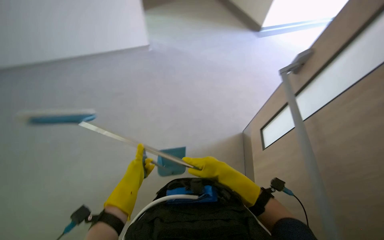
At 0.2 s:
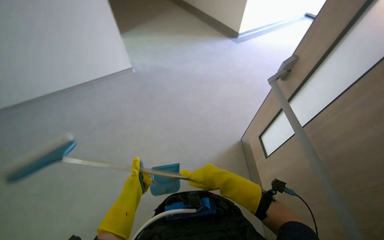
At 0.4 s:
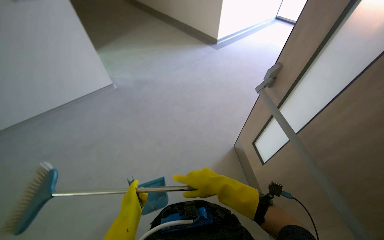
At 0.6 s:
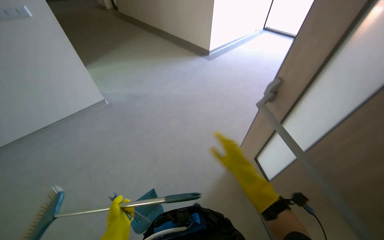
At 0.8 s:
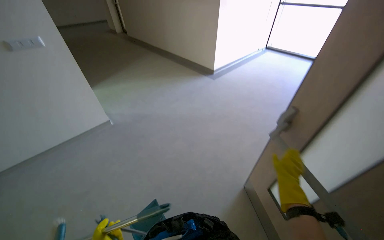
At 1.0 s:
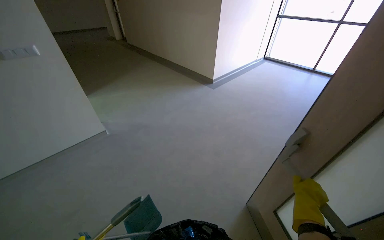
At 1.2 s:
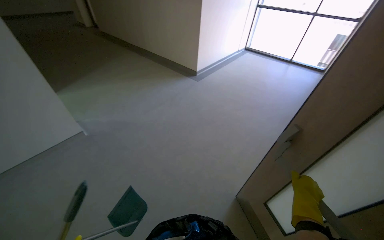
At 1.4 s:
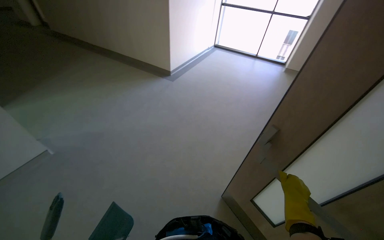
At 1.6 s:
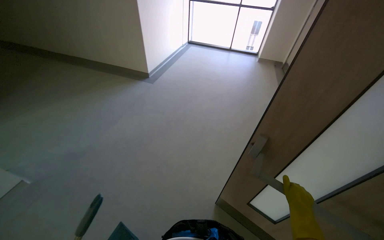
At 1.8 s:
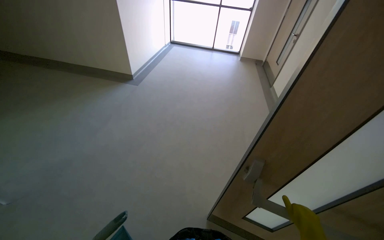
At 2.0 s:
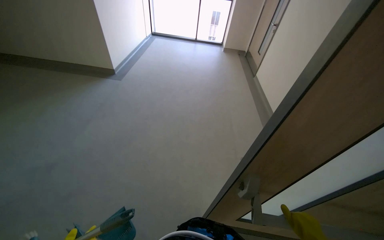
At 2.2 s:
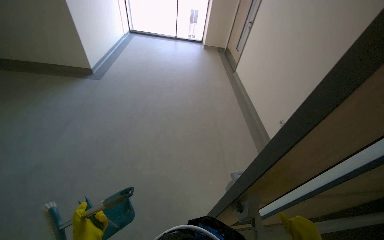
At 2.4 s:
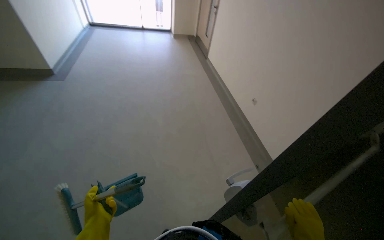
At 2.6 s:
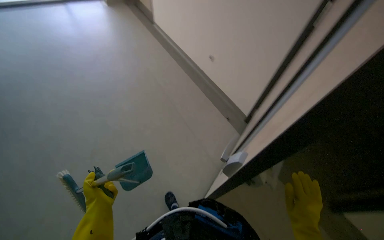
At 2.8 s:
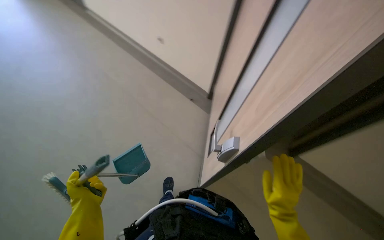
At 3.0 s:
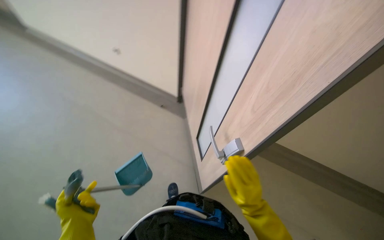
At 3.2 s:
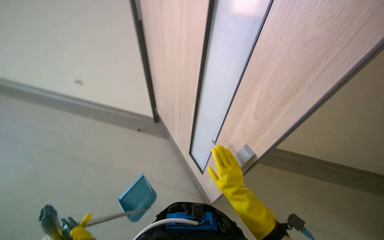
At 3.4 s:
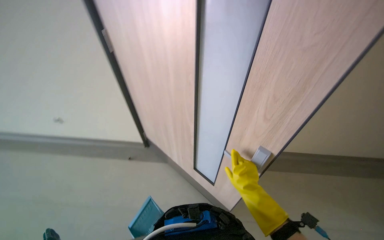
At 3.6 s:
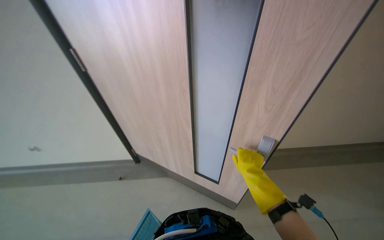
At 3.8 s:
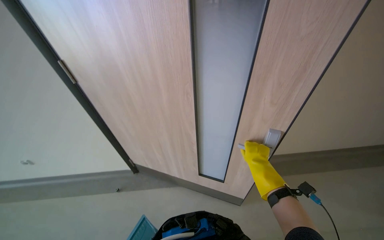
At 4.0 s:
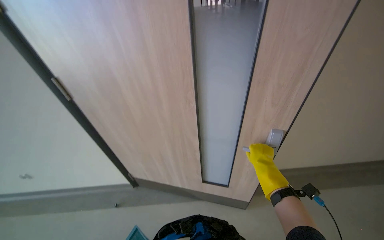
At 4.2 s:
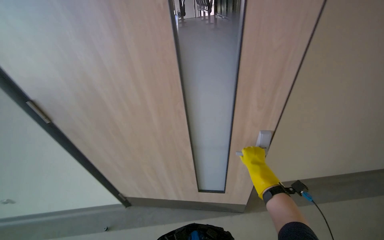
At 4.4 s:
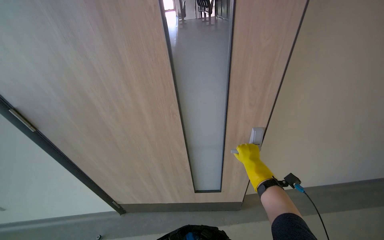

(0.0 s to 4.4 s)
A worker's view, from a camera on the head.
Job: sweeping floor.
The whole recording: Sweeping the Floor. The worker sweeps the floor with a broom.
0.0 s - 1.4 s: The wearer looks approximately 30 degrees further to the right. The wearer looks some 15 degrees further upward. The right hand goes approximately 30 cm to the right and farther from the camera.
1.4 s - 3.0 s: The wearer's head swings roughly 65 degrees to the right. The wearer looks some 25 degrees further downward.
3.0 s - 4.4 s: The wearer looks approximately 50 degrees further to the right. The view tilts some 15 degrees upward.

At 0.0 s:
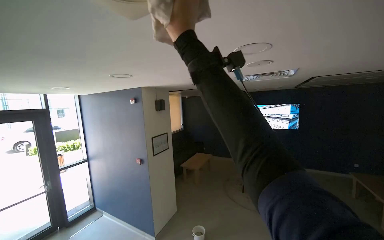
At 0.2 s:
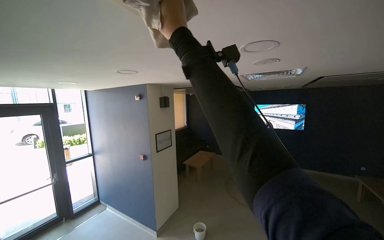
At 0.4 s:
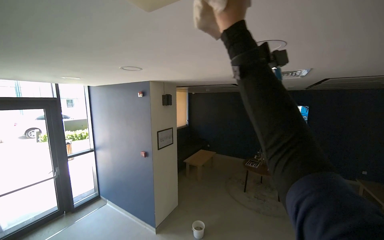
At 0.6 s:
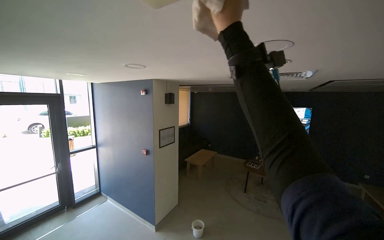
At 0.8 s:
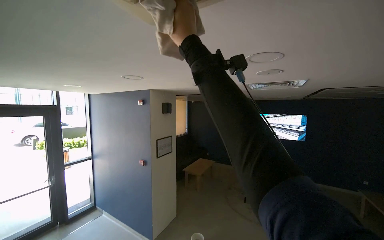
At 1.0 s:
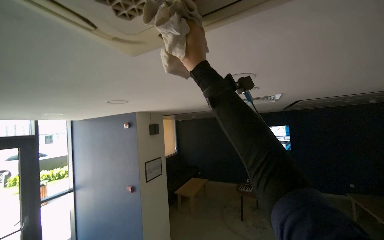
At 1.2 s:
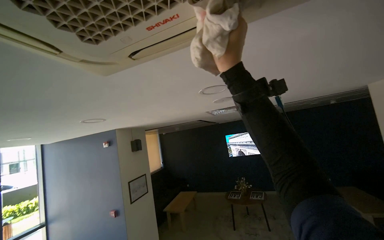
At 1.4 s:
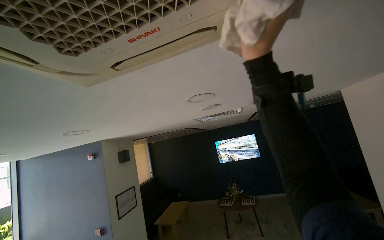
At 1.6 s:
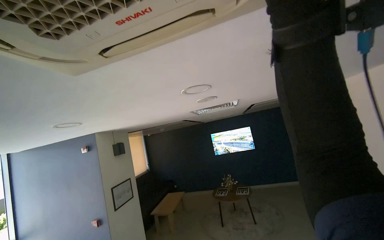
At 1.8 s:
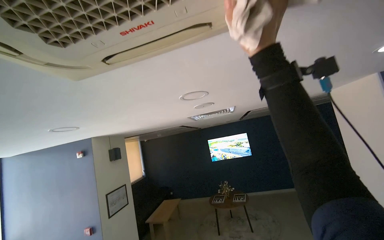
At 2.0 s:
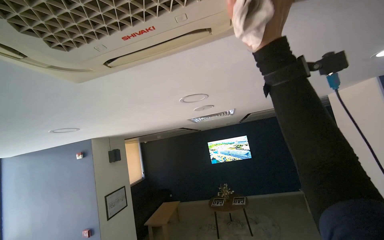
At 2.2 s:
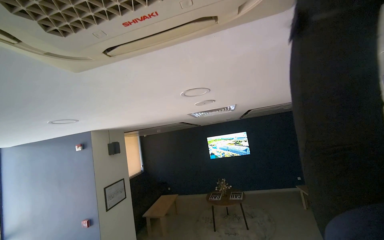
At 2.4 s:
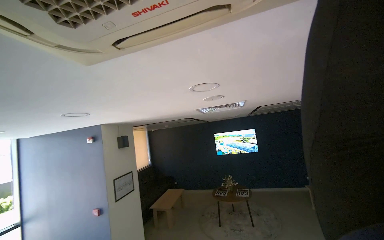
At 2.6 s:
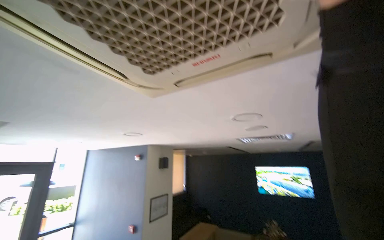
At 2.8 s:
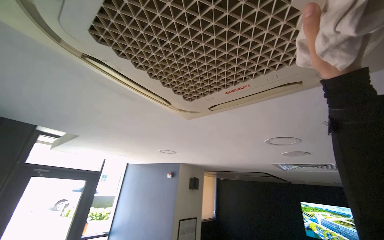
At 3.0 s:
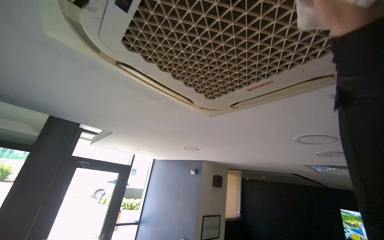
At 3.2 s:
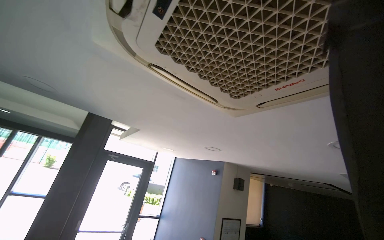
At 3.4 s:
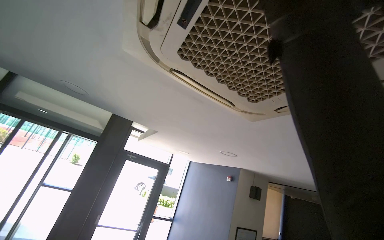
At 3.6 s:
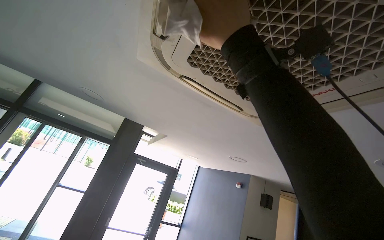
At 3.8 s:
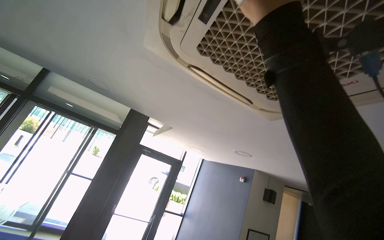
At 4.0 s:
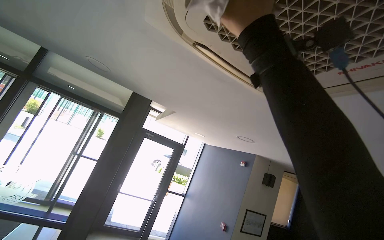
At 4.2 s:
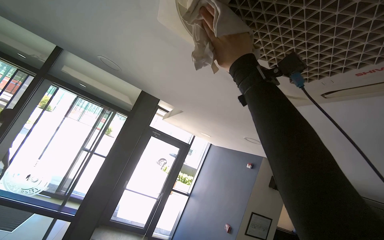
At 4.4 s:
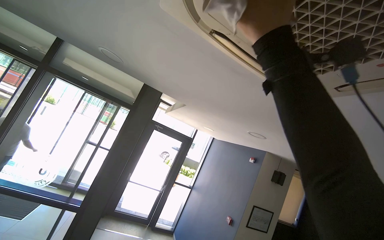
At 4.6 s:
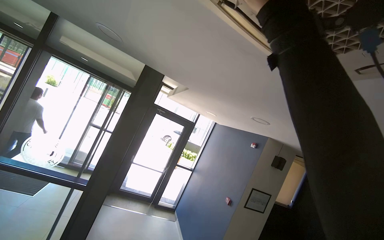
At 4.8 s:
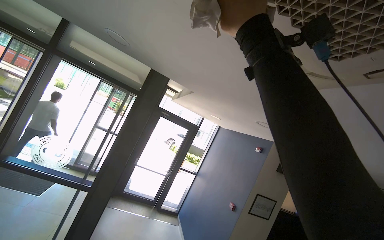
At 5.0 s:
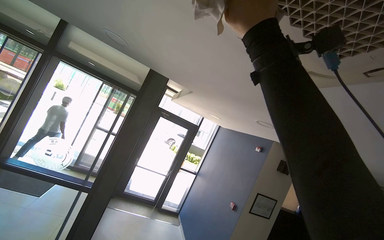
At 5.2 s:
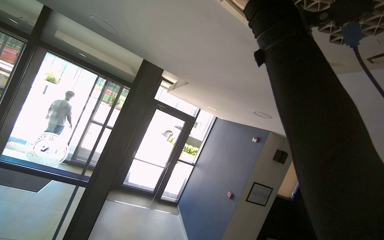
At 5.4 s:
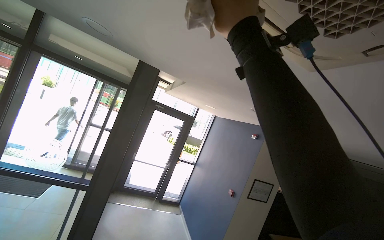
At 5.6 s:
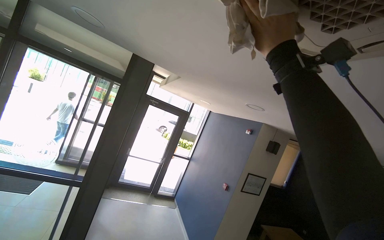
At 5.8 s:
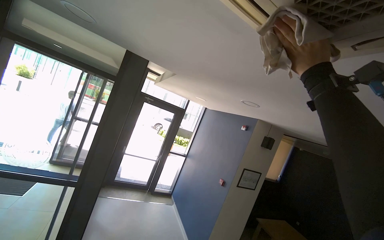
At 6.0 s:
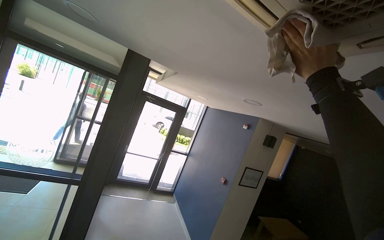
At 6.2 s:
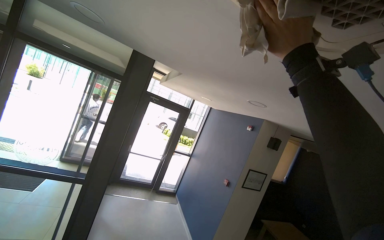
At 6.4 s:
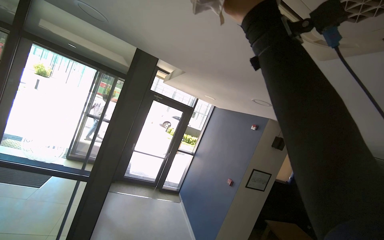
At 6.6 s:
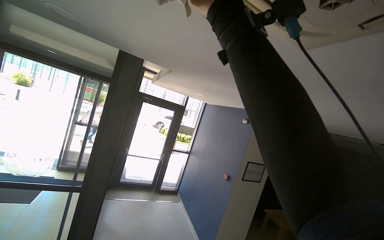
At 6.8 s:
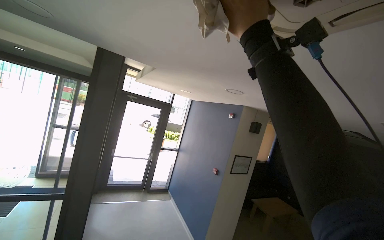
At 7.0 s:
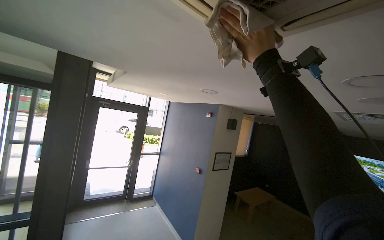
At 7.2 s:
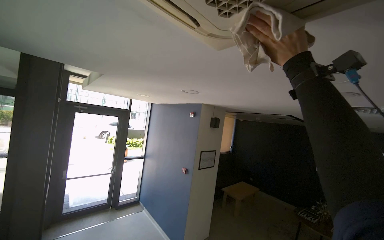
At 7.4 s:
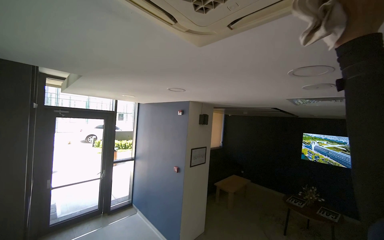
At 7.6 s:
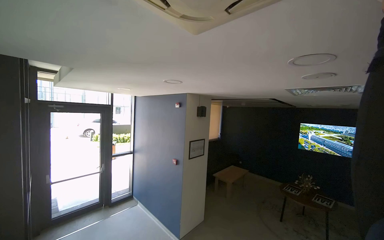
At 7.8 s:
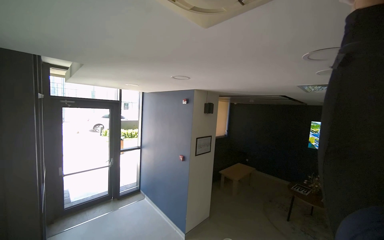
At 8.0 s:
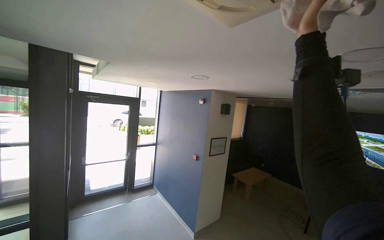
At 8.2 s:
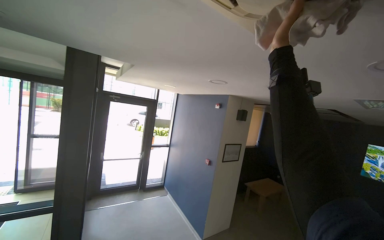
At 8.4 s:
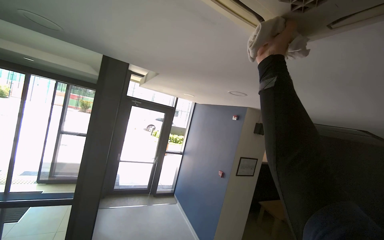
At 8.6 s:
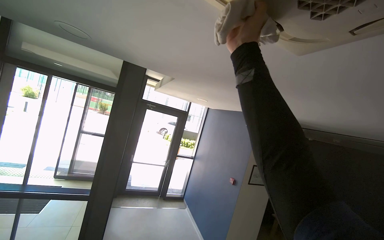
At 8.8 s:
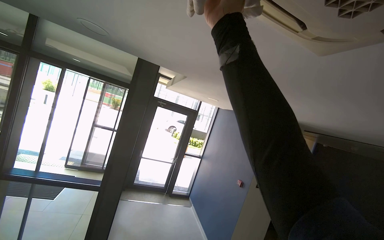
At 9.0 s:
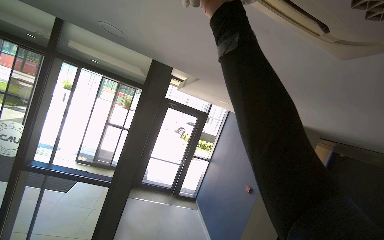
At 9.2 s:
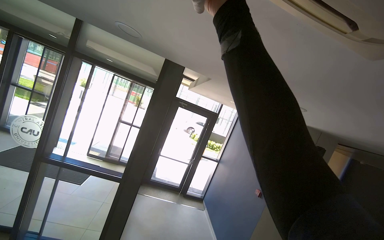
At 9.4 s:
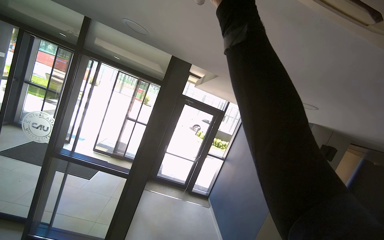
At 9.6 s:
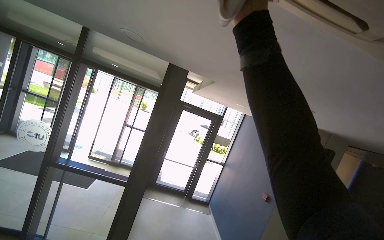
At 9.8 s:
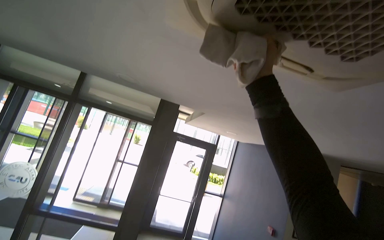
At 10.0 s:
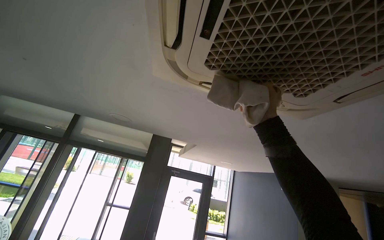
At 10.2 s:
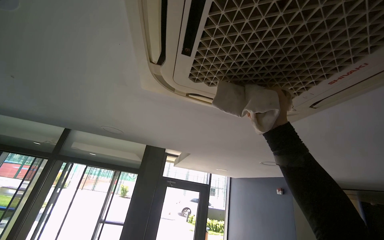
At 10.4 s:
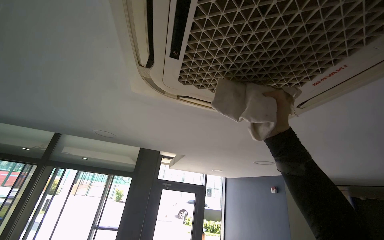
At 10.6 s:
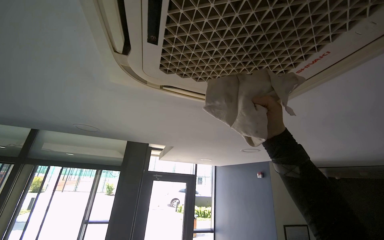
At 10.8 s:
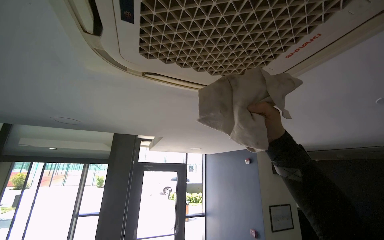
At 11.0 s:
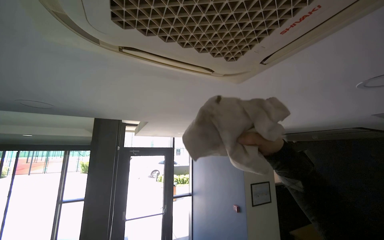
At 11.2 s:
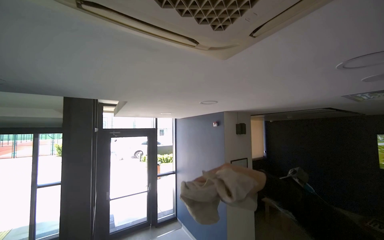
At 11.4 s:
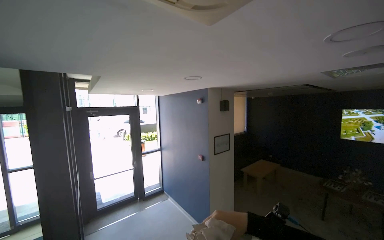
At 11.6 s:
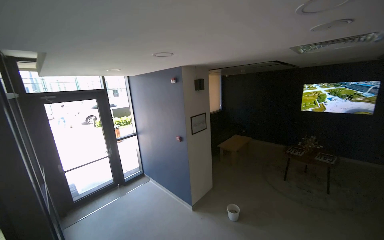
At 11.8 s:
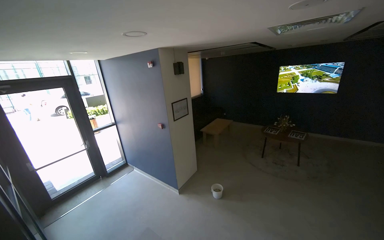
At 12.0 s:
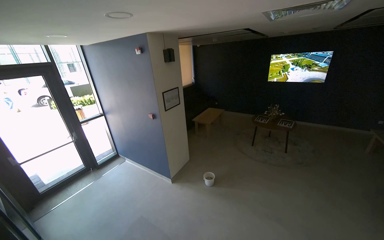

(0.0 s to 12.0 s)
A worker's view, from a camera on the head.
Job: organizing items.
The whole recording: Wiping ceiling vents. The worker wipes the ceiling vents with a cloth.The worker wipes the ceiling vents with a cloth.
0.0 s - 1.6 s: The wearer looks roughly 15 degrees further upward. The right hand moves left and right over about 25 cm, changing direction 2 times.
1.6 s - 3.0 s: The view swings some 40 degrees to the left. The camera pitches upward, by roughly 15 degrees.
3.0 s - 4.4 s: The view swings about 25 degrees to the left.
4.4 s - 6.0 s: The camera pitches downward, by roughly 10 degrees. The right hand heads to the right, farther from the camera and down the picture, covering some 25 cm.
6.0 s - 7.6 s: The head turns to the right by about 30 degrees.
7.6 s - 9.0 s: The wearer looks some 35 degrees further to the left.
9.0 s - 10.4 s: The wearer looks roughly 30 degrees further upward.
10.4 s - 12.0 s: The wearer looks some 45 degrees further to the right. The camera pitches downward, by some 50 degrees.

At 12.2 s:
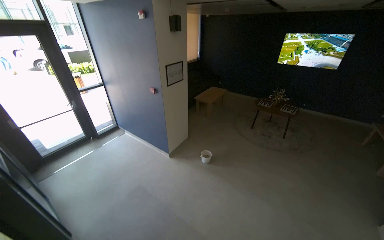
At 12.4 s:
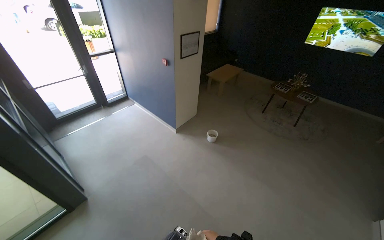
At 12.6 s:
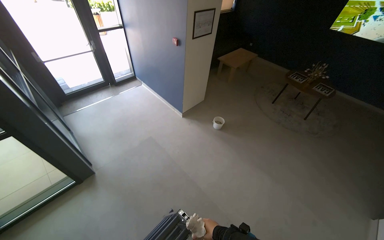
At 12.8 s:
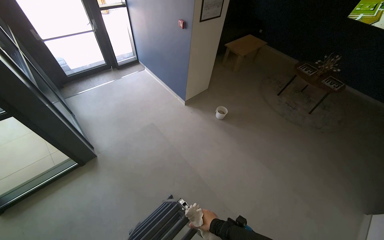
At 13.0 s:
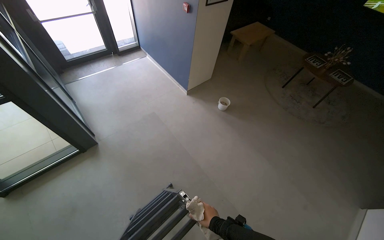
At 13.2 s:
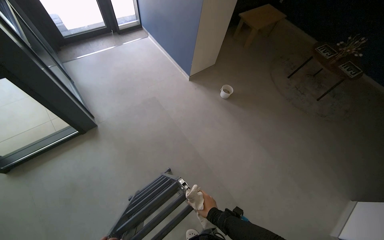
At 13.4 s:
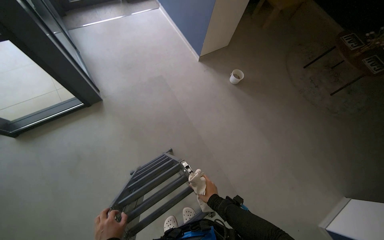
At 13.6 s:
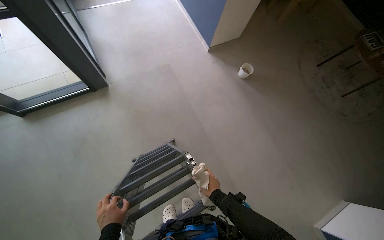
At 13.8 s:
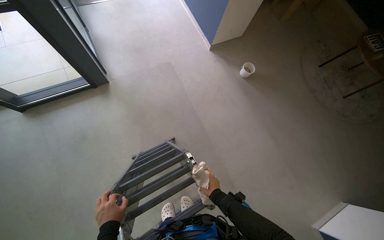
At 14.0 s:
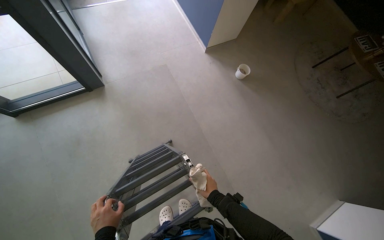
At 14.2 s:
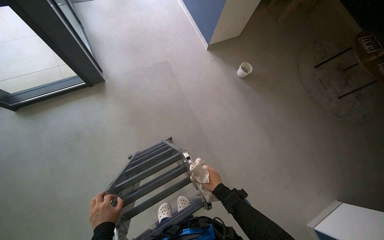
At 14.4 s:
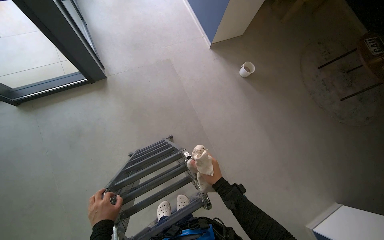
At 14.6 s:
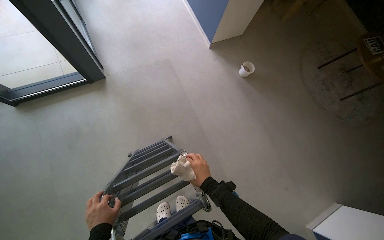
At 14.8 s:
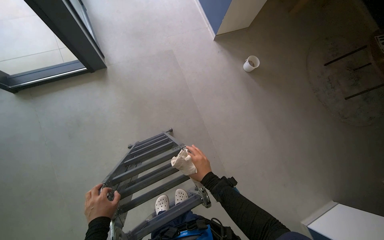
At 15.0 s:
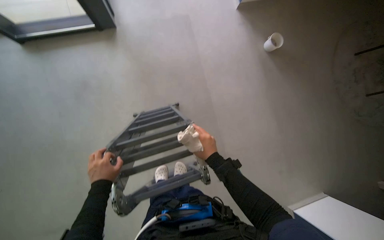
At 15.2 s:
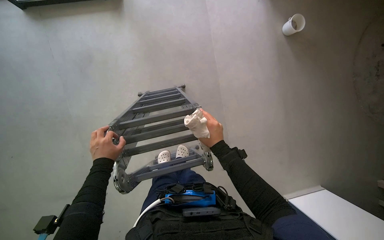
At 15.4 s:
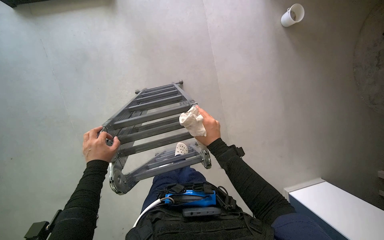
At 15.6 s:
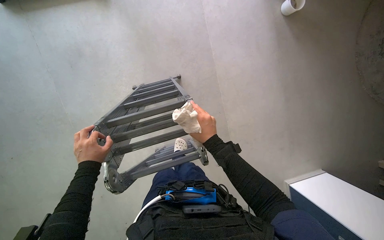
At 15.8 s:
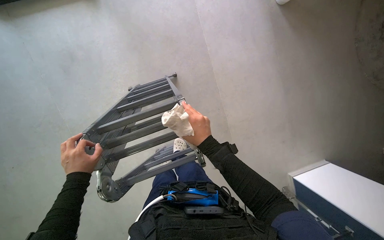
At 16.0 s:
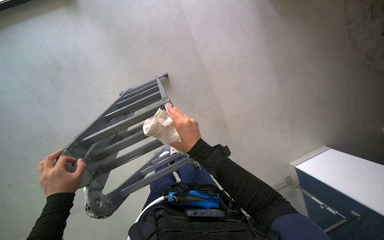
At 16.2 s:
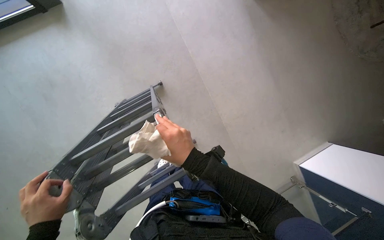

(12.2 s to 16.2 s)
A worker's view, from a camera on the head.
Job: organizing items.
The whole recording: Wiping ceiling vents. The worker wipes the ceiling vents with a cloth.The worker wipes the ceiling vents with a cloth.
12.2 s - 13.6 s: The camera pitches downward, by some 40 degrees. Everything in view rotates about 30 degrees clockwise.
14.8 s - 16.2 s: The camera pitches downward, by approximately 20 degrees.
